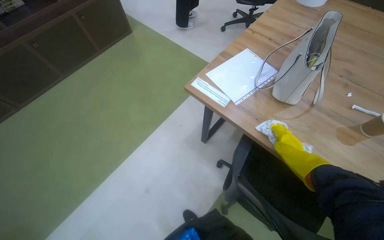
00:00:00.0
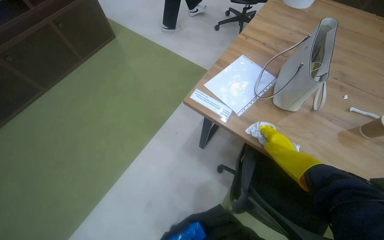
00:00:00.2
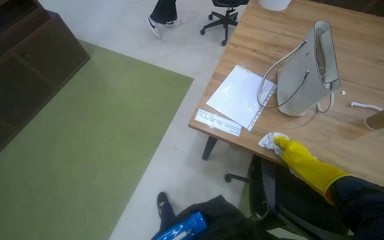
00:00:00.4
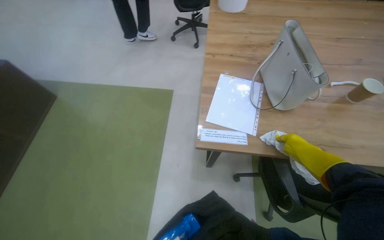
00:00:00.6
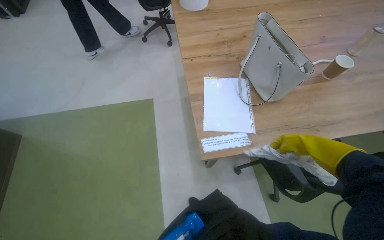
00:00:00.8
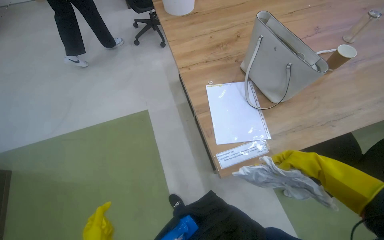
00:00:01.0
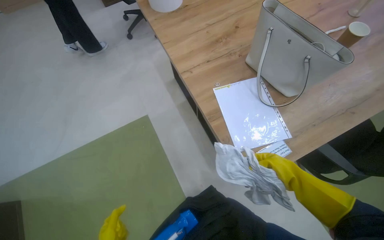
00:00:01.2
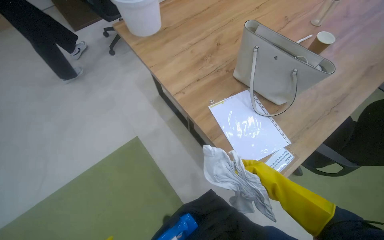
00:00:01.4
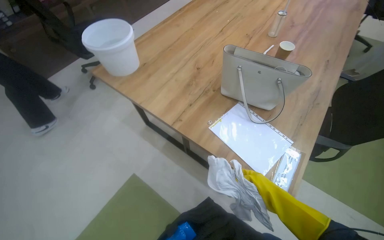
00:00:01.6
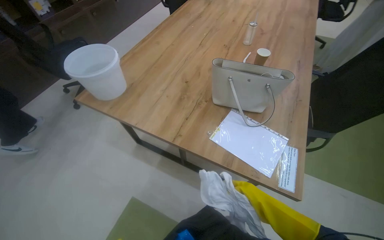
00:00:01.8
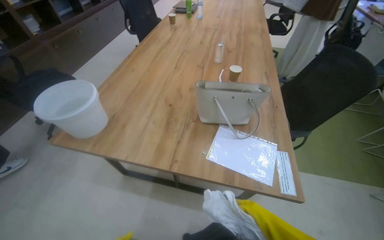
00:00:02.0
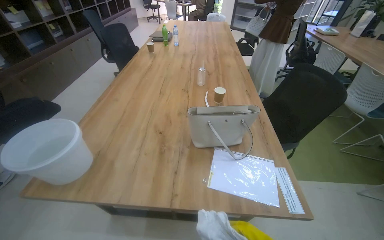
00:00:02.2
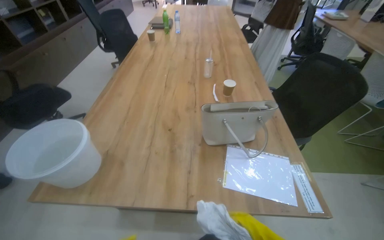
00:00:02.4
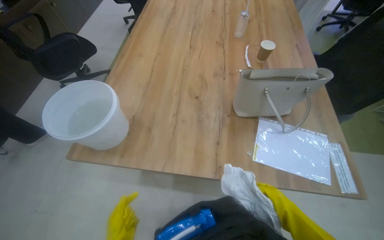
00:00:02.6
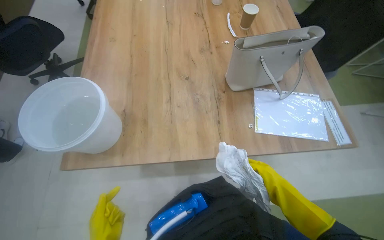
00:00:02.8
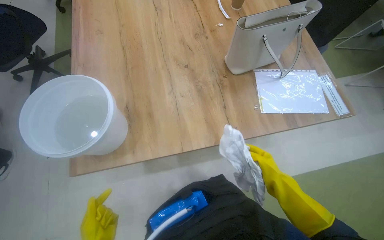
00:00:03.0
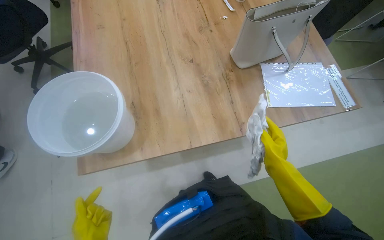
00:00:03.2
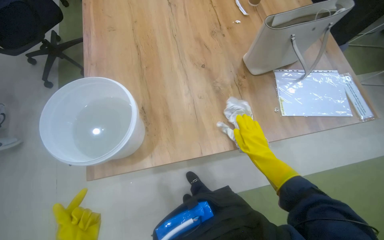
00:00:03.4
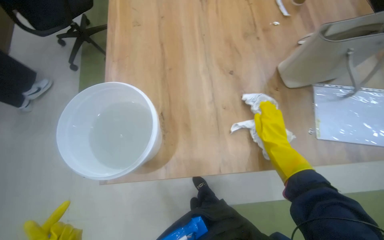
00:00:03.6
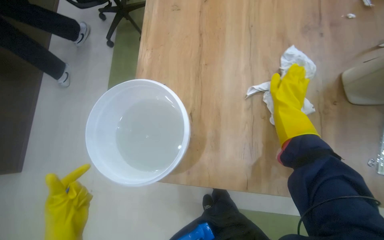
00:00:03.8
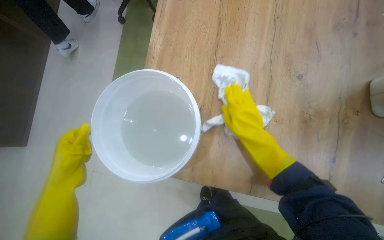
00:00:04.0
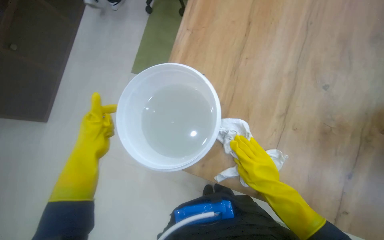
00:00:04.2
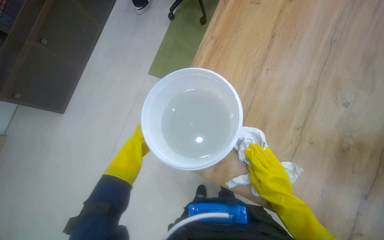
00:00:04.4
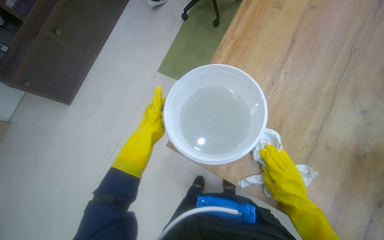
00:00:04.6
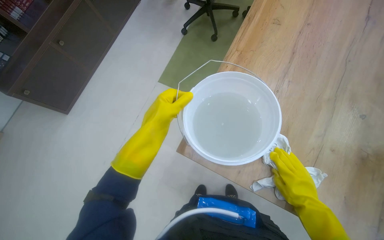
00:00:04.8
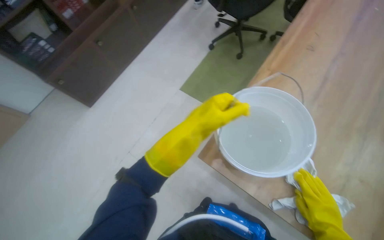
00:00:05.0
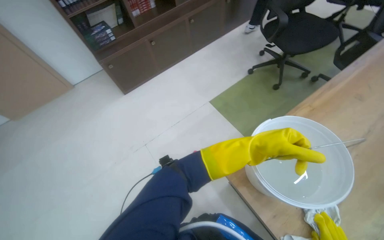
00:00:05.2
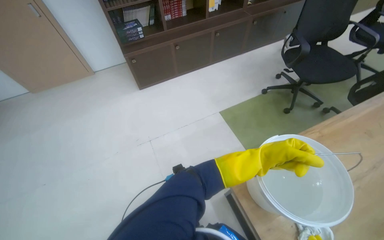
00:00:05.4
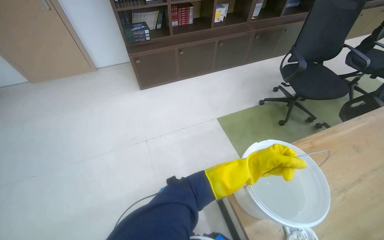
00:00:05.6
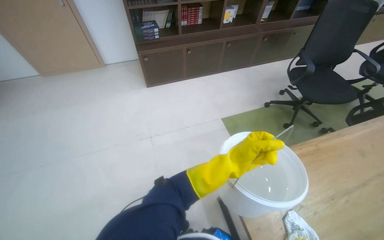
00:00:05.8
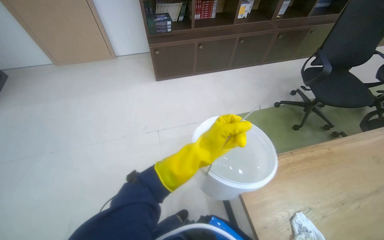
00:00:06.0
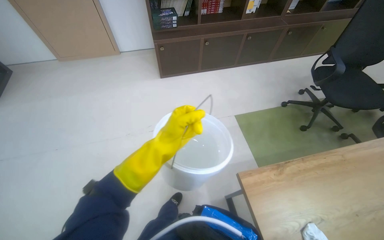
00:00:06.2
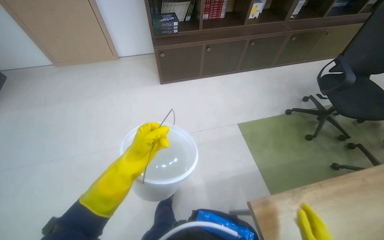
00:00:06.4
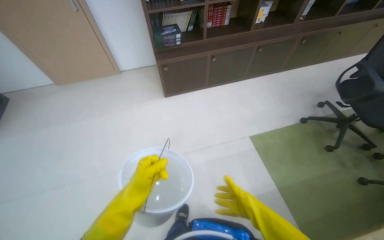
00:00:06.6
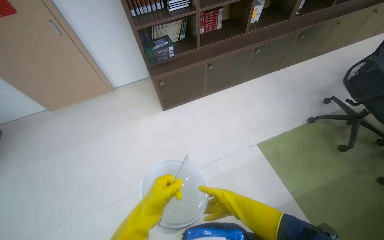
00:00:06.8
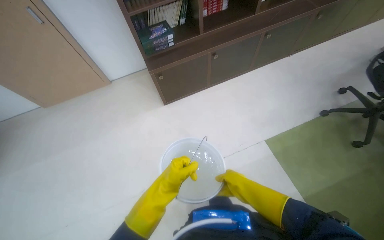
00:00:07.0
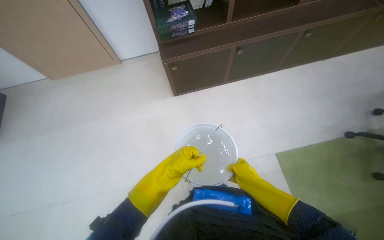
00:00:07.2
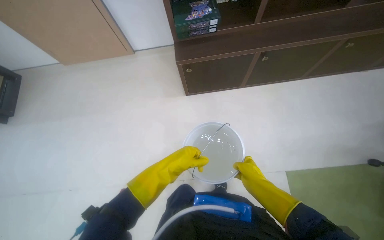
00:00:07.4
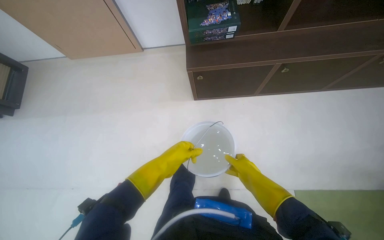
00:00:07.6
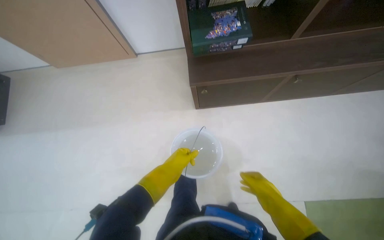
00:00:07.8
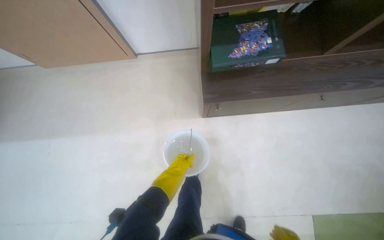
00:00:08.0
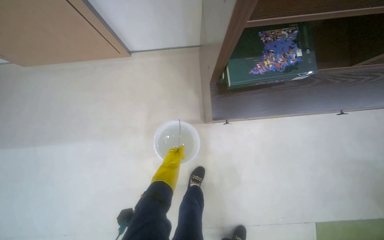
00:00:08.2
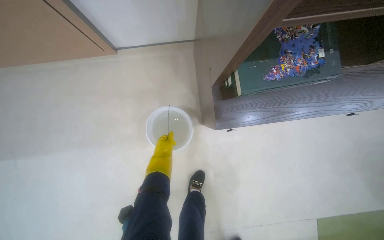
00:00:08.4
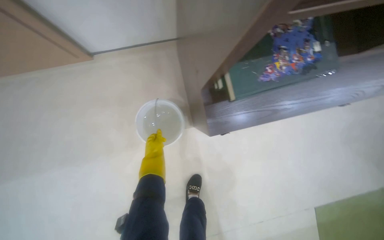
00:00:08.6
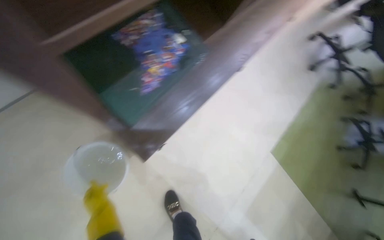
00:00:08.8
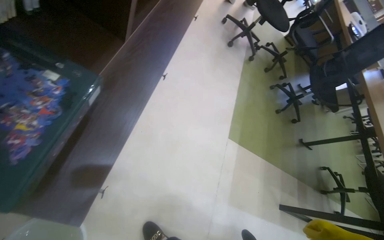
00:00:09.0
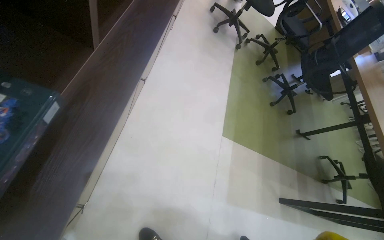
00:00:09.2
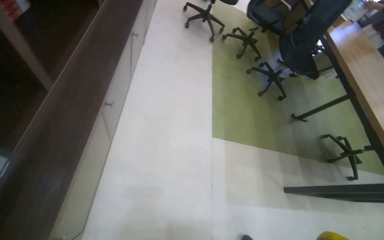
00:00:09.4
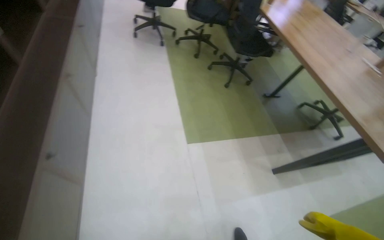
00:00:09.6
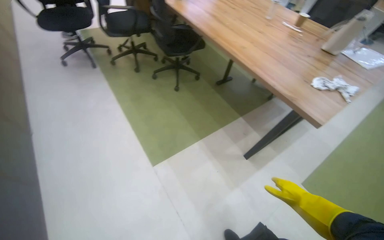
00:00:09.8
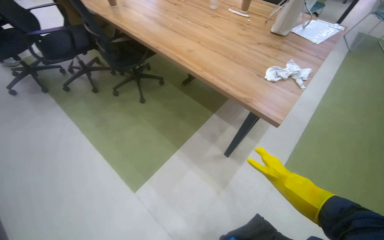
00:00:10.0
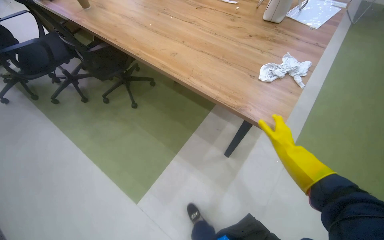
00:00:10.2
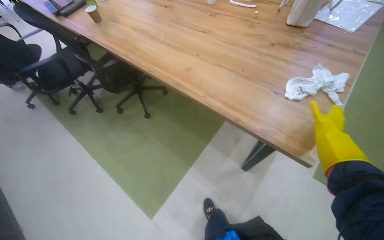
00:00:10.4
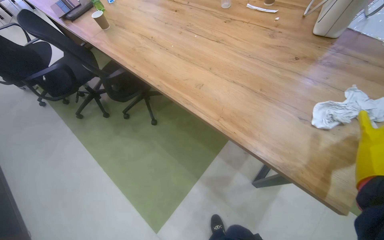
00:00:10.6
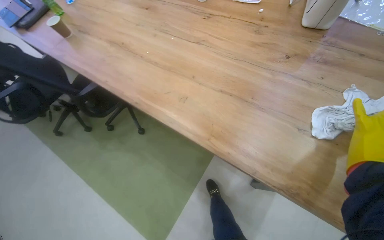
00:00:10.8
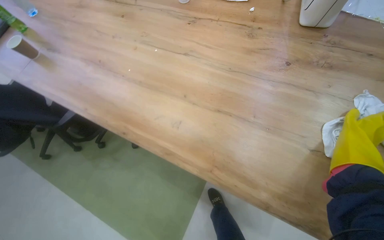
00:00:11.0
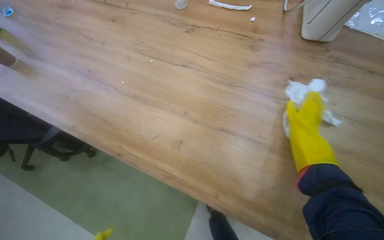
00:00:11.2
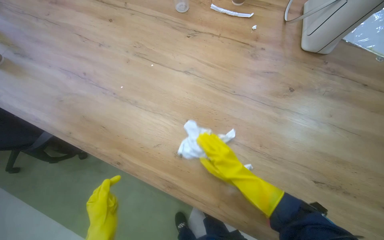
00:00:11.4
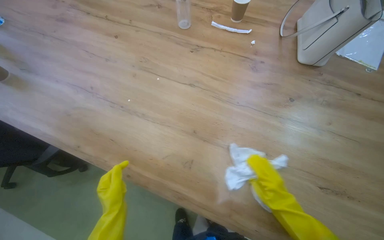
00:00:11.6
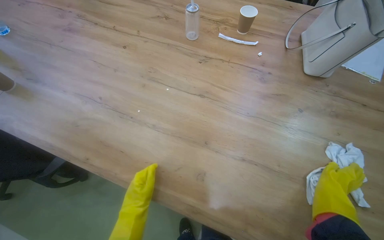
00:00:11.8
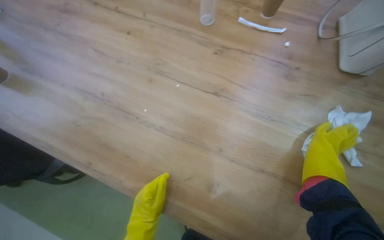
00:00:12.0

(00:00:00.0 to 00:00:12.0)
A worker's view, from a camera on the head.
Job: wiping surfaces.
The whole recording: Cleaning table surface. The worker wipes the table surface with a cloth, moving items and adjusting the cloth as needed.
00:00:00.0 - 00:00:01.6: The wearer moves roughly 80 cm. The wearer looks some 90 degrees further to the right.
00:00:01.6 - 00:00:03.0: The camera travels some 50 cm. The wearer looks about 50 degrees further to the right.
00:00:03.0 - 00:00:04.4: The head rotates approximately 40 degrees to the left. The view tilts about 15 degrees downward.
00:00:04.4 - 00:00:06.0: The camera pitches upward, by approximately 15 degrees. The scene turns roughly 50 degrees clockwise in the picture.
00:00:06.0 - 00:00:07.6: The camera is carried some 1 m. The head turns to the left by approximately 15 degrees. The view tilts about 20 degrees downward.
00:00:07.6 - 00:00:09.0: The head travels roughly 40 cm. The head turns to the right by some 70 degrees.
00:00:09.0 - 00:00:10.4: The camera travels about 1.5 m. The scene rotates counterclockwise by roughly 75 degrees.
00:00:10.4 - 00:00:12.0: The wearer moves some 70 cm. The wearer looks approximately 15 degrees further to the right.

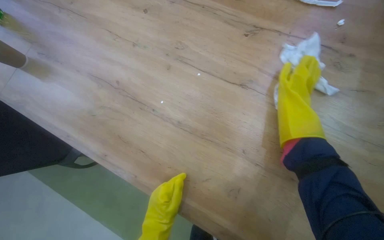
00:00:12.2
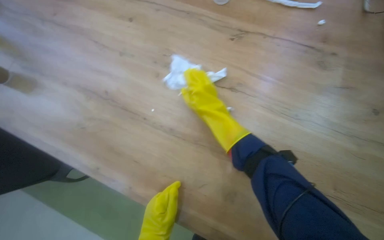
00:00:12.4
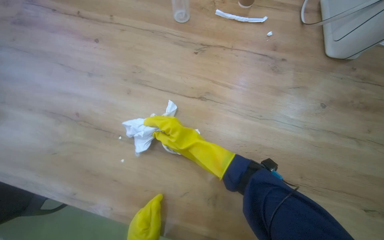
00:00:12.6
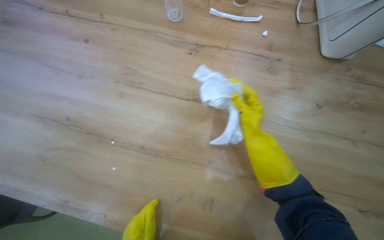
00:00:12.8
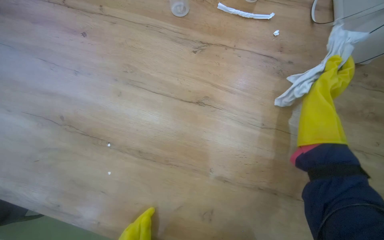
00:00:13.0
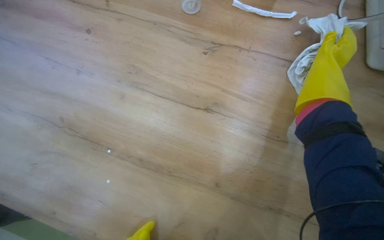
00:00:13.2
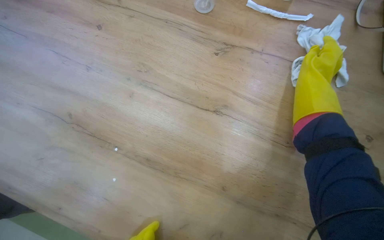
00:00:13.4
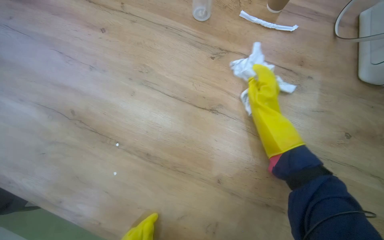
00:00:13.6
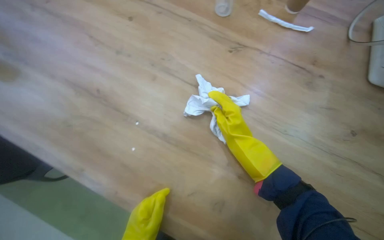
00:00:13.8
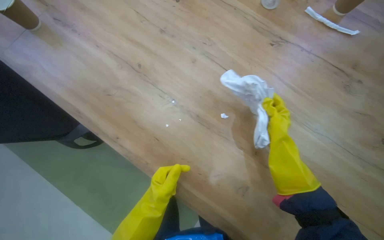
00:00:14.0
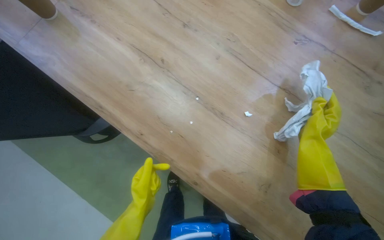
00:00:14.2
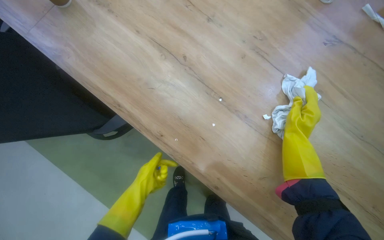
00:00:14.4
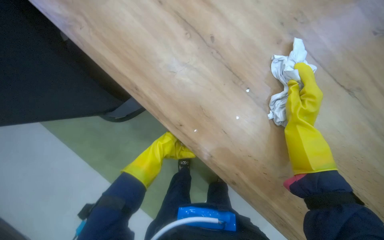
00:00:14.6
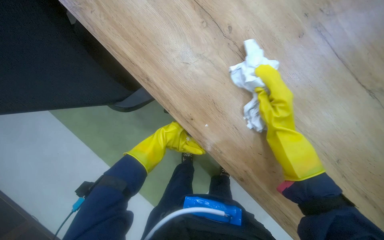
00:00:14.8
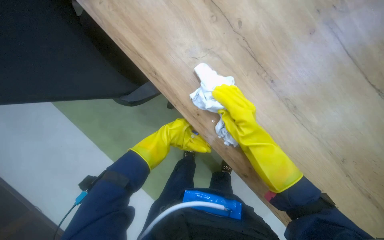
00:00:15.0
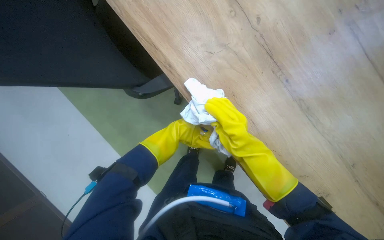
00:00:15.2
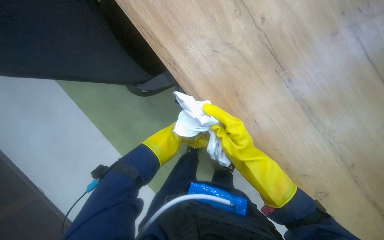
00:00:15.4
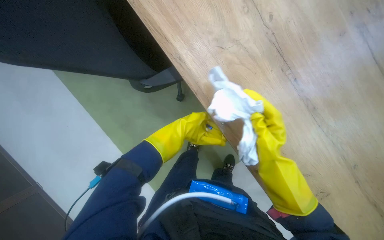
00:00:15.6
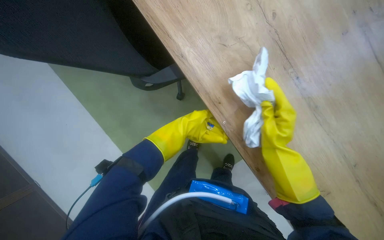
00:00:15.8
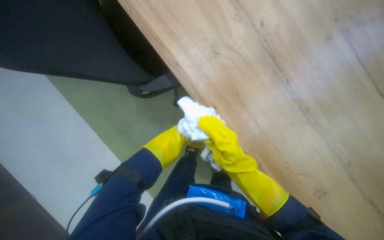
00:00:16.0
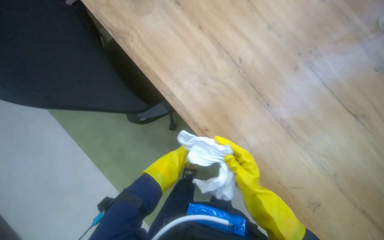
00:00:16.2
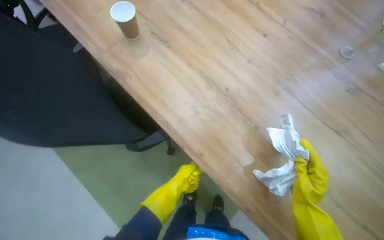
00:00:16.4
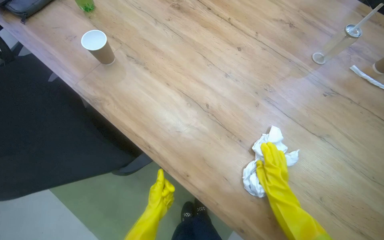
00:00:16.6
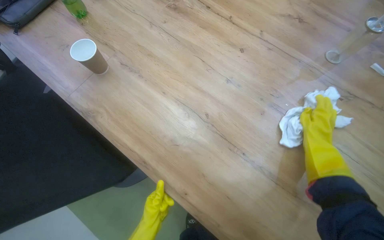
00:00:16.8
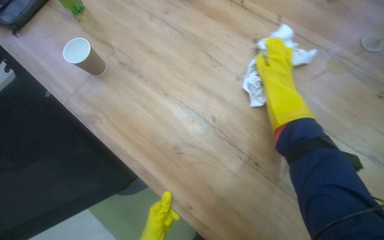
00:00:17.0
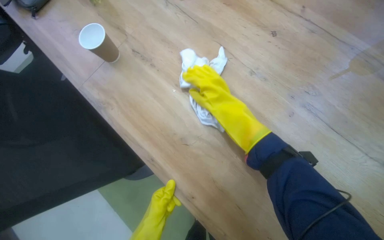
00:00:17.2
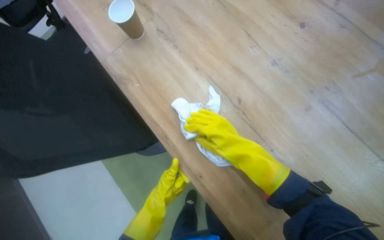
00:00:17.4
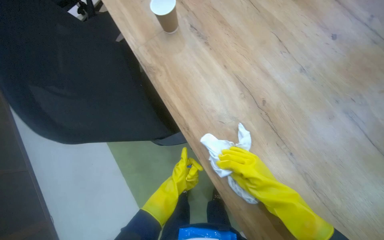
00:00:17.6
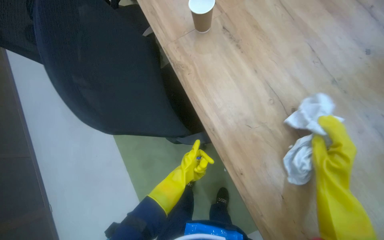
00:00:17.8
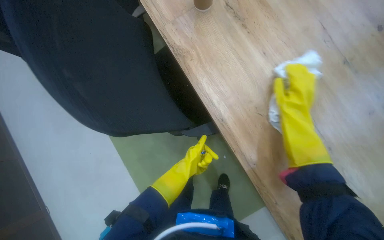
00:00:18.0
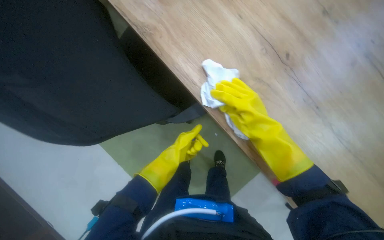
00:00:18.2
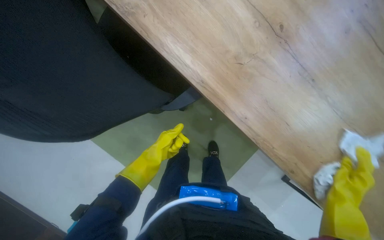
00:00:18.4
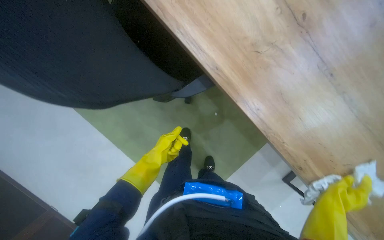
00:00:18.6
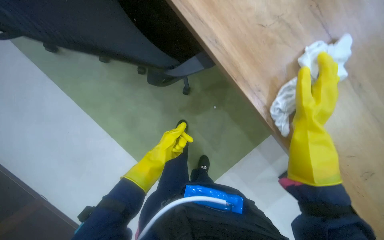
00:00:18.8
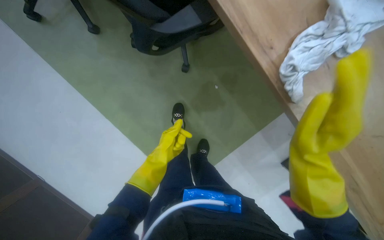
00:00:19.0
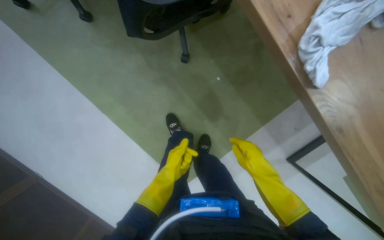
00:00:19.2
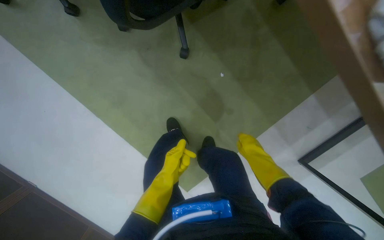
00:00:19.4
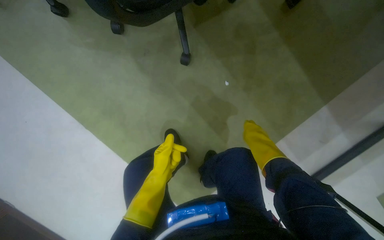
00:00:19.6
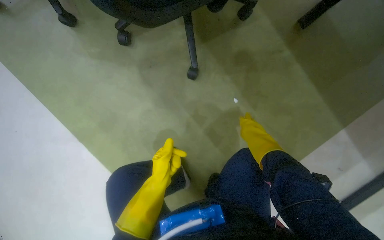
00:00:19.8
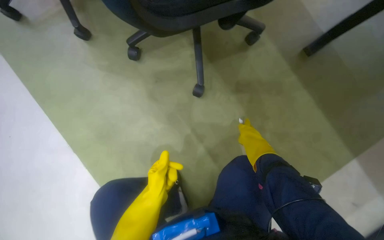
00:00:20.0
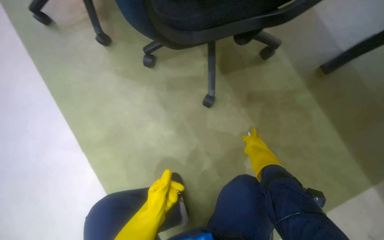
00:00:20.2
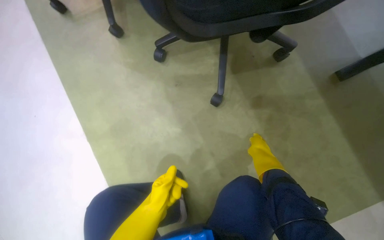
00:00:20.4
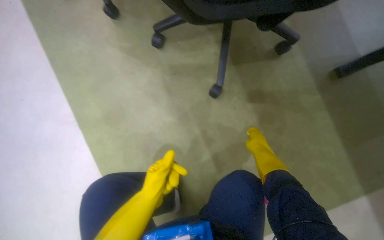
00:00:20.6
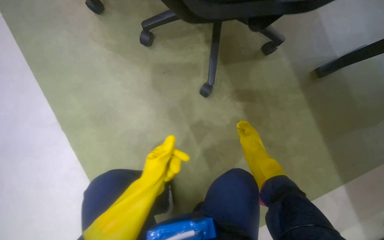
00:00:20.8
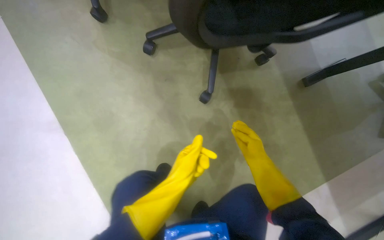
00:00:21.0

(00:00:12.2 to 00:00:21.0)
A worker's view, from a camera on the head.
Job: wiping surfaces.
The whole recording: Cleaning table surface. The worker wipes the table surface with a cloth, moving items and adjusting the cloth as needed.
00:00:13.6 - 00:00:15.2: The view tilts about 20 degrees downward. The scene turns some 30 degrees clockwise in the picture. The right hand travels to the left by about 50 cm.
00:00:15.2 - 00:00:16.6: The wearer looks approximately 25 degrees further upward.
00:00:16.6 - 00:00:18.0: The wearer's head swings approximately 25 degrees to the left. The view tilts some 15 degrees downward.
